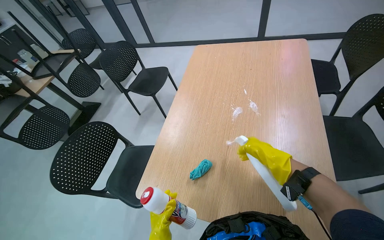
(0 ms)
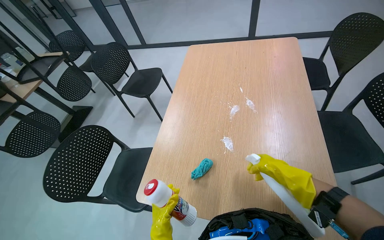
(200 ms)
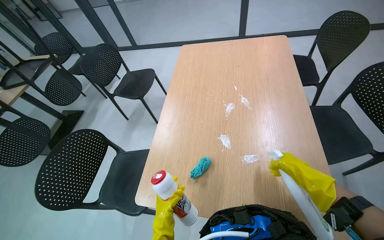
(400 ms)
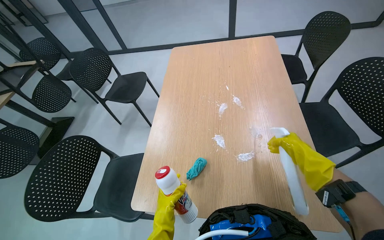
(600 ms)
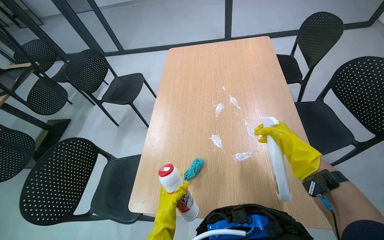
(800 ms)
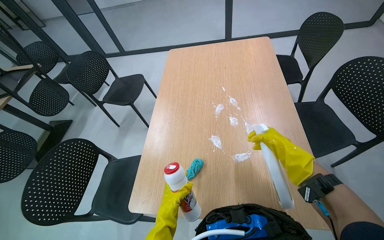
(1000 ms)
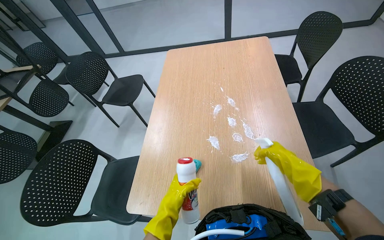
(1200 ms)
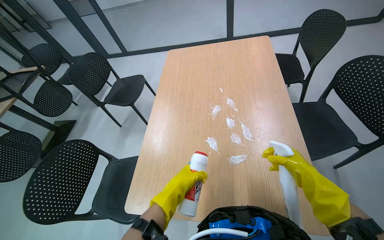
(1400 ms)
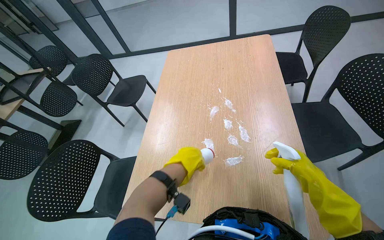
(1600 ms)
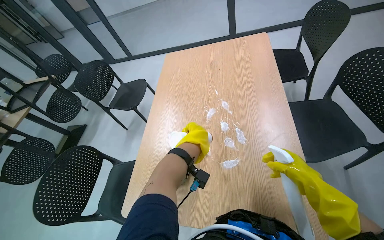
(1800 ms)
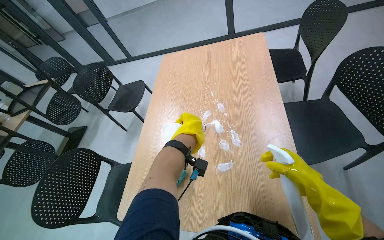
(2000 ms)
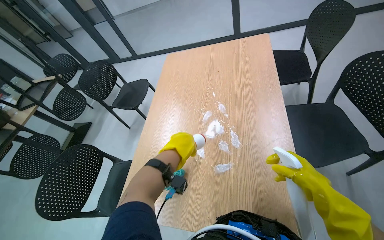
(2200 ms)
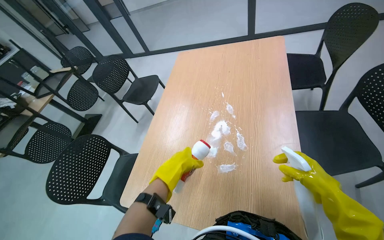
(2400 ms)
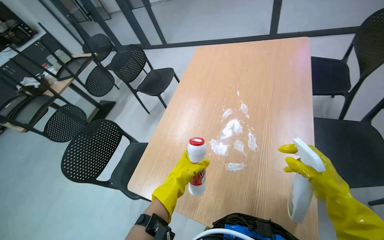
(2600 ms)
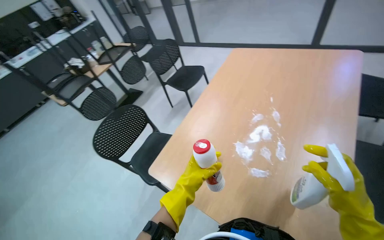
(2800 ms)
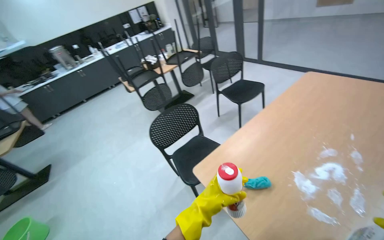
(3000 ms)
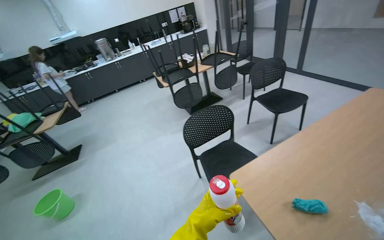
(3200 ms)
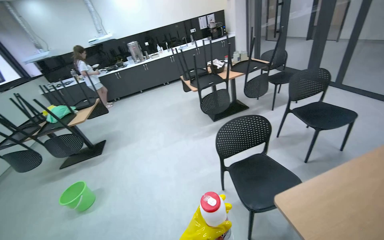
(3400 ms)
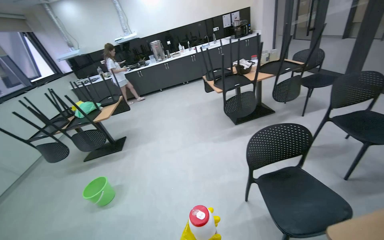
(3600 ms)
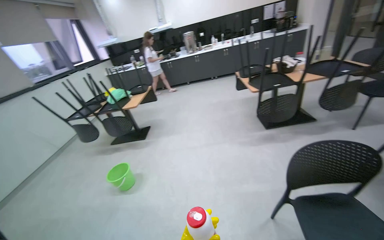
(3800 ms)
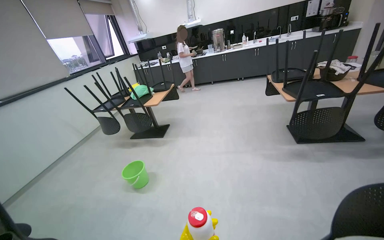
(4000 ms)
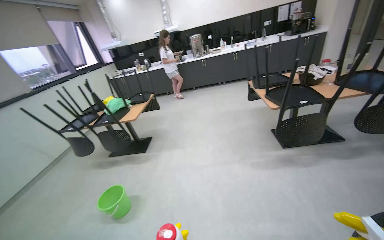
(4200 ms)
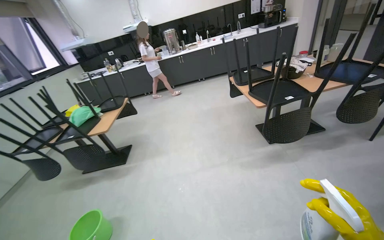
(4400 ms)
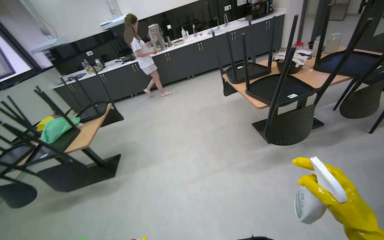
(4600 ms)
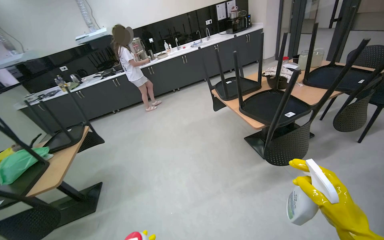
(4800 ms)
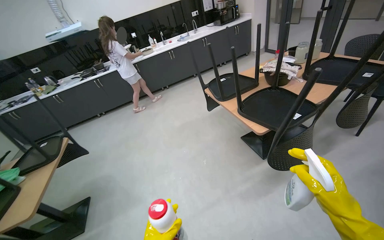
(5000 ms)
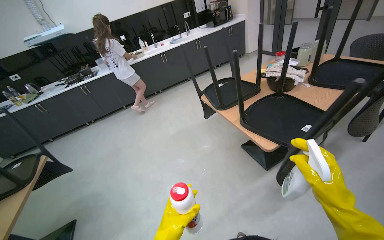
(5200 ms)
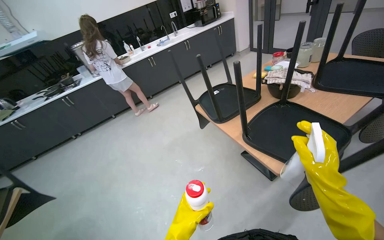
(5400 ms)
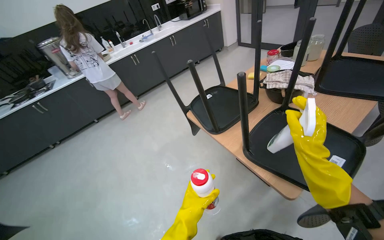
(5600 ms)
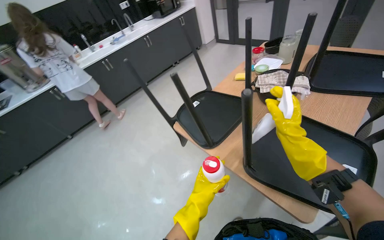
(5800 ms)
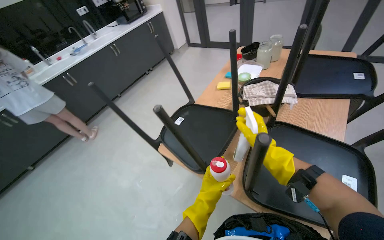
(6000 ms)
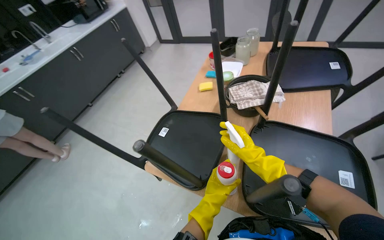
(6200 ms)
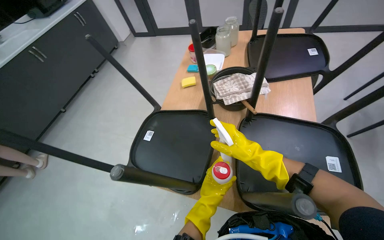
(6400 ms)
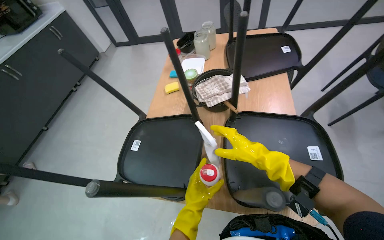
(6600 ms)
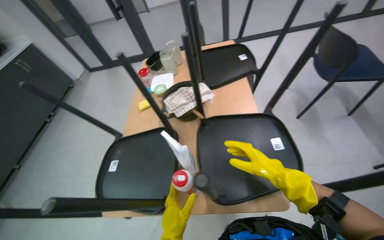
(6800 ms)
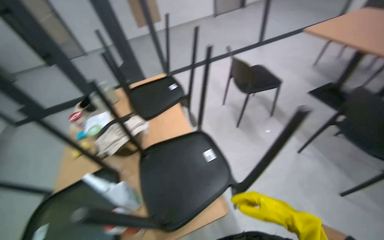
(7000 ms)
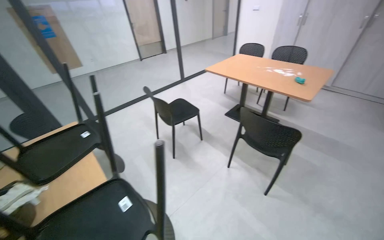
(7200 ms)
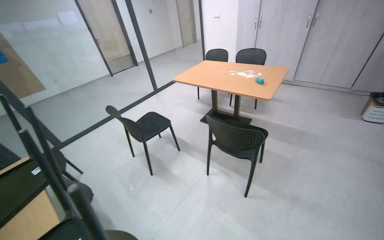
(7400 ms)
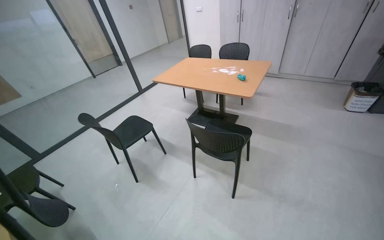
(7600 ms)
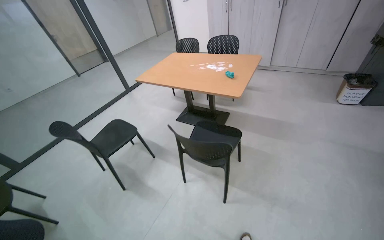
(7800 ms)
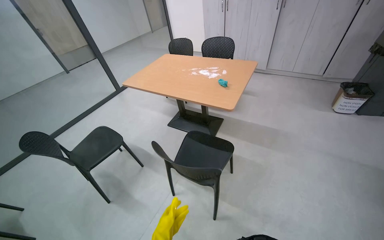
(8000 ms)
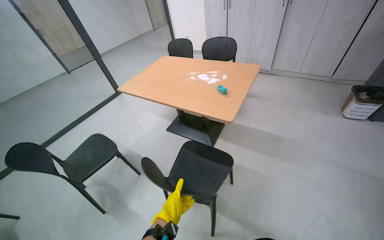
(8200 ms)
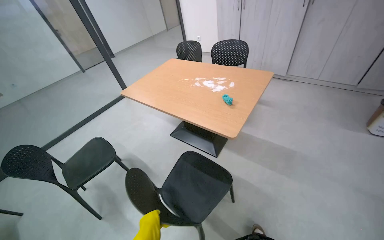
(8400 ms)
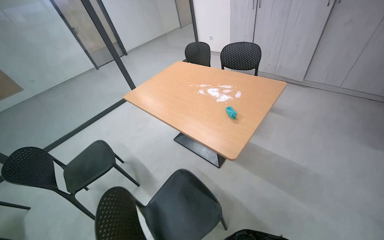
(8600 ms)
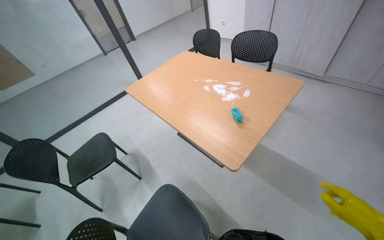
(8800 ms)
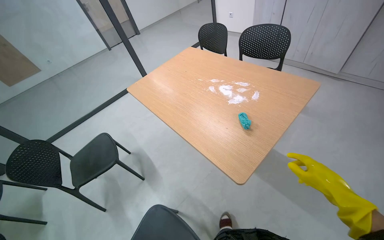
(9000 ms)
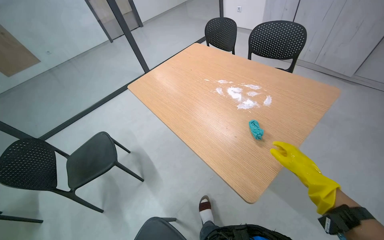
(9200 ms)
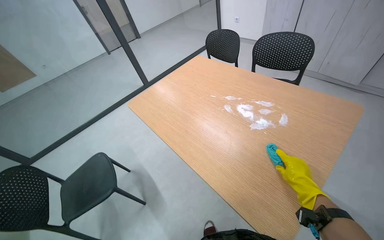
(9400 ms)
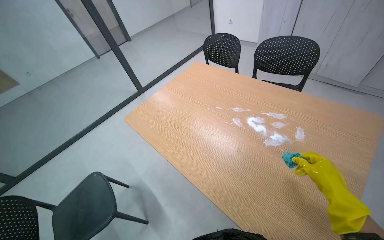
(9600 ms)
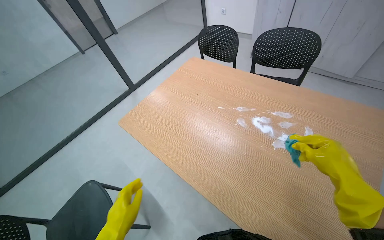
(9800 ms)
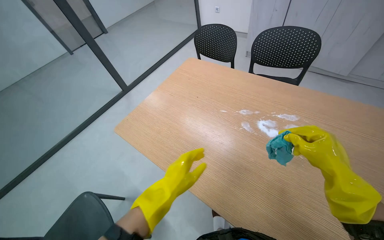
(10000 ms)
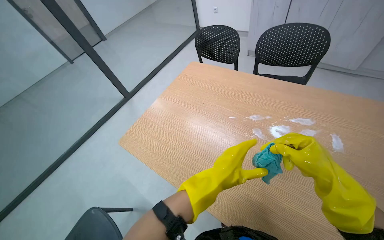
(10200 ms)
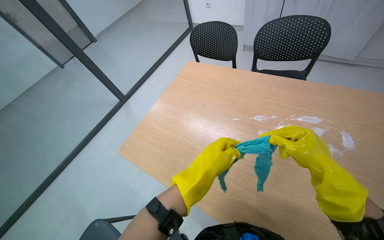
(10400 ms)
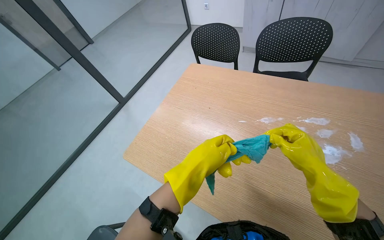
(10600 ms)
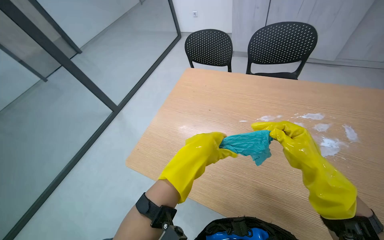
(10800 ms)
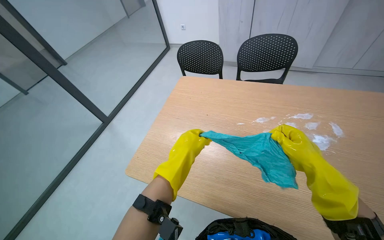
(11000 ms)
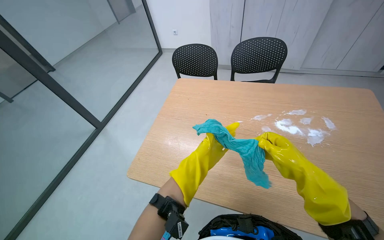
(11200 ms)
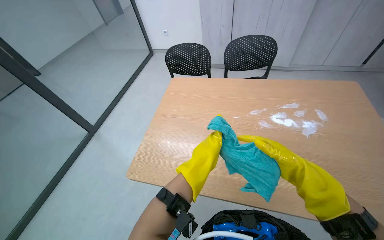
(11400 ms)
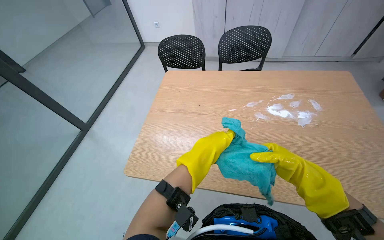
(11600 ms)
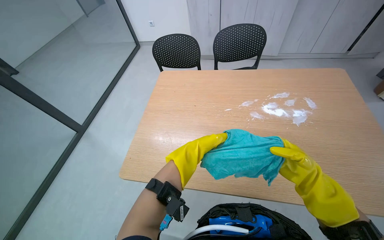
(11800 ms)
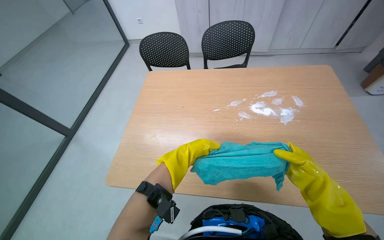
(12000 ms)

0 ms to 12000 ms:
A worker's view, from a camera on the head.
Job: wiping surfaces.
The whole recording: Wiping wooden table. The worker sprays cleaning solution and wipes a wooden table with a blue cloth.
0 ms to 1600 ms: The right hand is displaced to the right and nearer to the camera by about 20 cm.
1600 ms to 3000 ms: The wearer looks approximately 45 degrees further to the left.
3000 ms to 4400 ms: The camera is carried approximately 1 m. The wearer looks approximately 30 degrees further to the left.
4400 ms to 6000 ms: The camera is carried roughly 1.5 m. The head turns to the right by roughly 50 degrees.
6000 ms to 7600 ms: The wearer moves about 60 cm. The wearer's head swings about 90 degrees to the right. The wearer looks about 25 degrees further upward.
7600 ms to 9000 ms: The head travels roughly 90 cm. The wearer looks about 15 degrees further downward.
9000 ms to 10400 ms: The camera travels some 70 cm.
10400 ms to 12000 ms: The wearer looks approximately 25 degrees further to the right. The left hand heads to the left, covering about 20 cm, and goes farther from the camera and returns, some 15 cm each way. Meanwhile the right hand moves down the picture, some 20 cm.

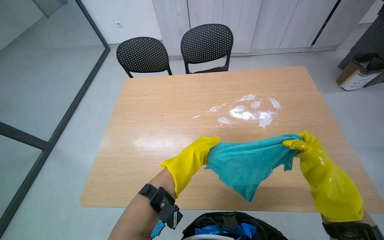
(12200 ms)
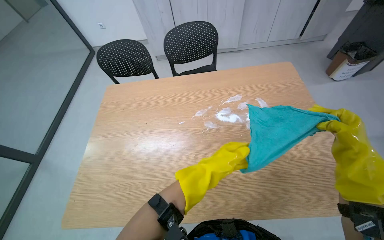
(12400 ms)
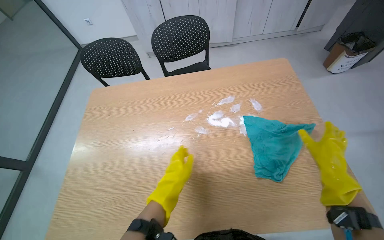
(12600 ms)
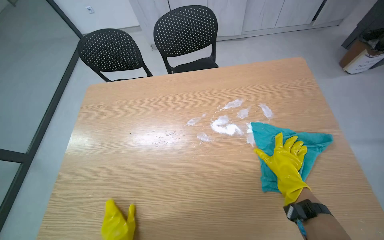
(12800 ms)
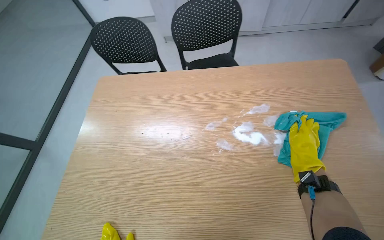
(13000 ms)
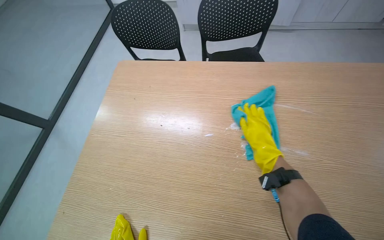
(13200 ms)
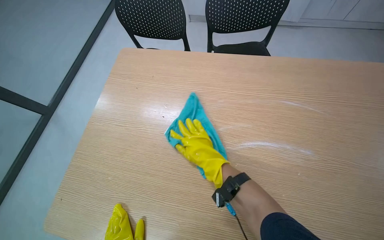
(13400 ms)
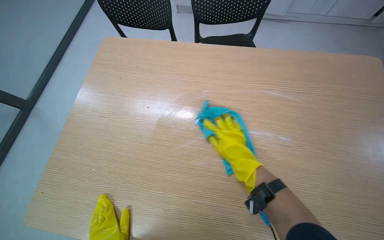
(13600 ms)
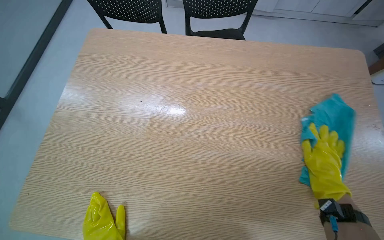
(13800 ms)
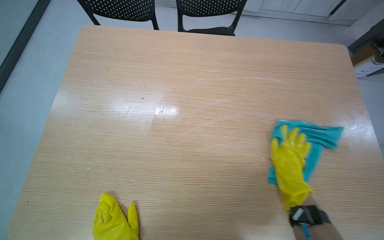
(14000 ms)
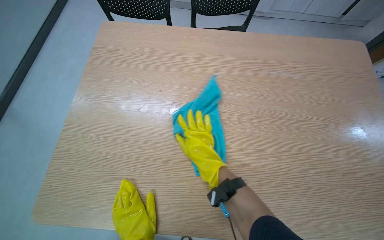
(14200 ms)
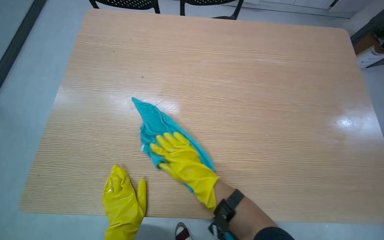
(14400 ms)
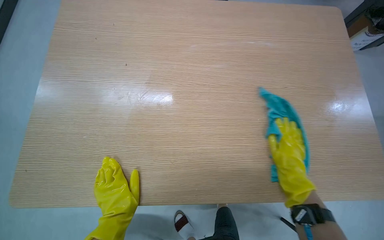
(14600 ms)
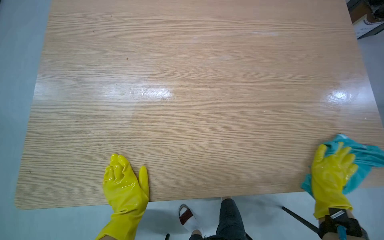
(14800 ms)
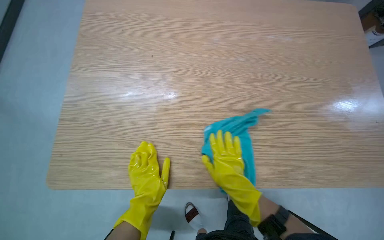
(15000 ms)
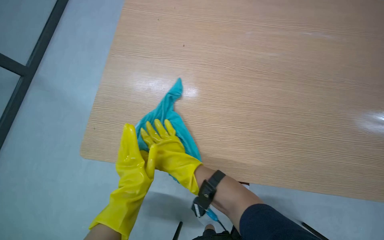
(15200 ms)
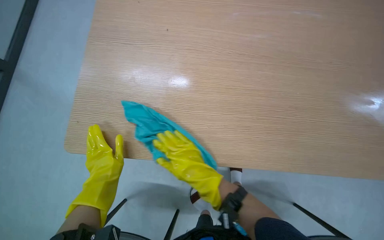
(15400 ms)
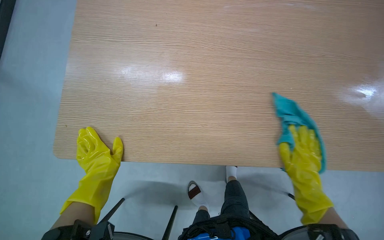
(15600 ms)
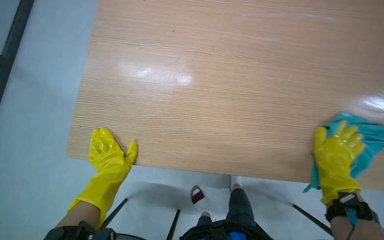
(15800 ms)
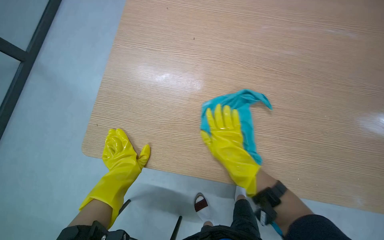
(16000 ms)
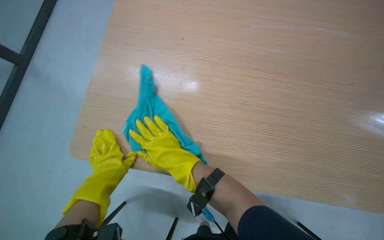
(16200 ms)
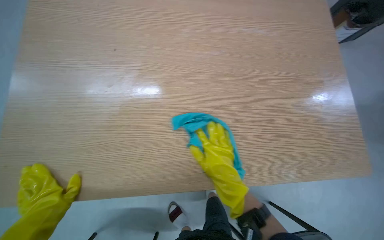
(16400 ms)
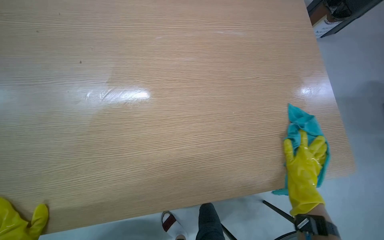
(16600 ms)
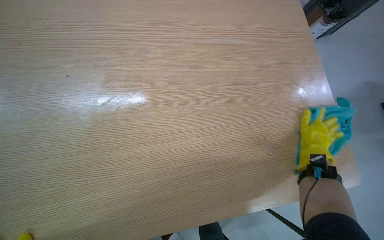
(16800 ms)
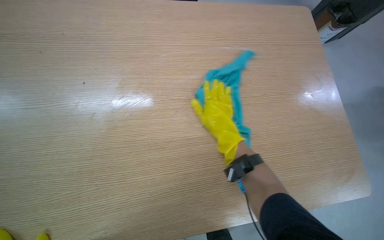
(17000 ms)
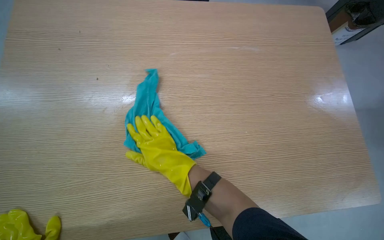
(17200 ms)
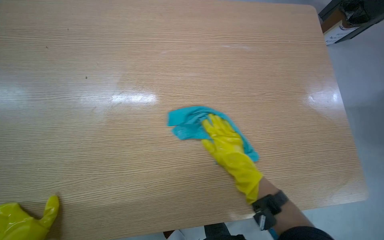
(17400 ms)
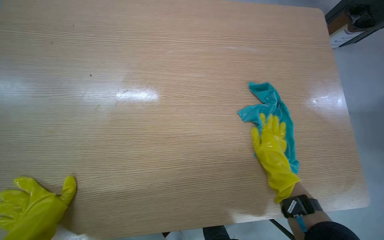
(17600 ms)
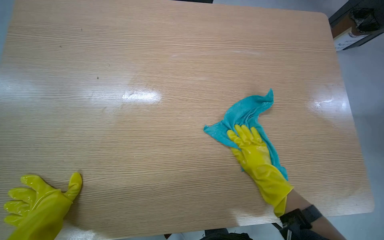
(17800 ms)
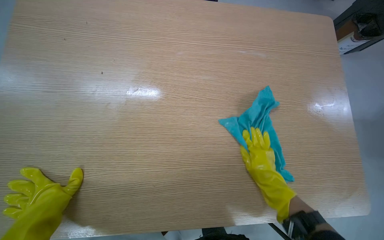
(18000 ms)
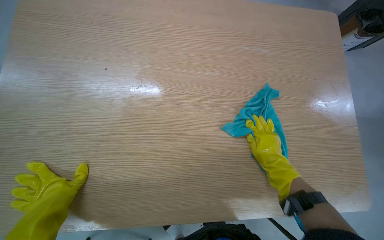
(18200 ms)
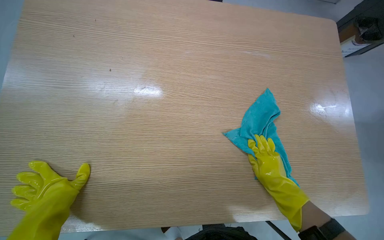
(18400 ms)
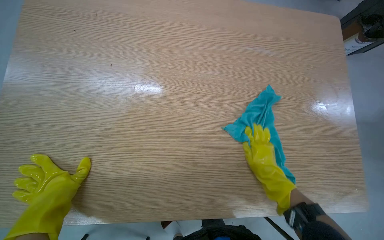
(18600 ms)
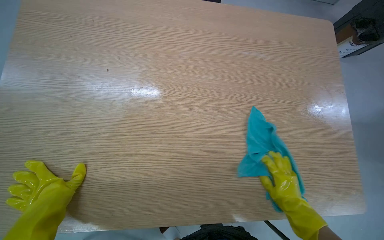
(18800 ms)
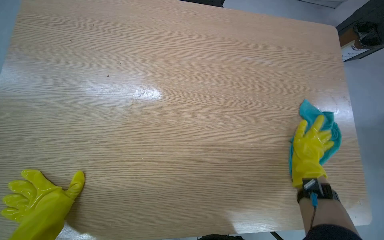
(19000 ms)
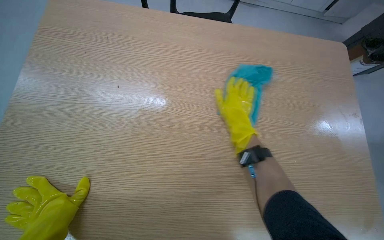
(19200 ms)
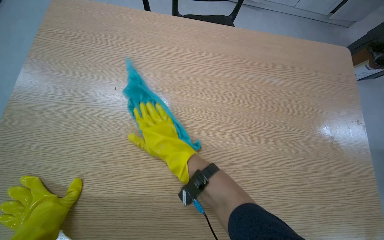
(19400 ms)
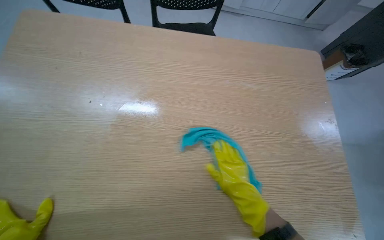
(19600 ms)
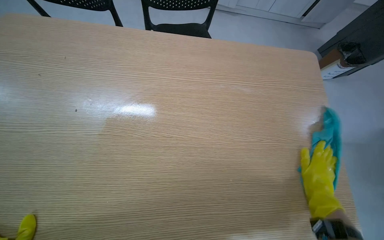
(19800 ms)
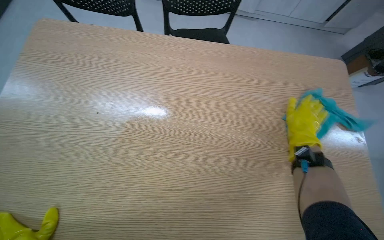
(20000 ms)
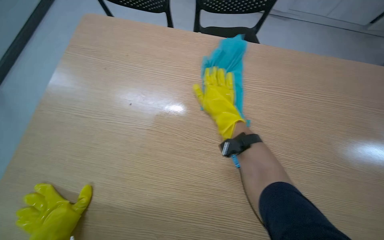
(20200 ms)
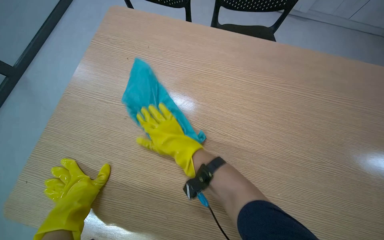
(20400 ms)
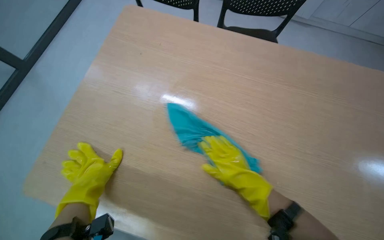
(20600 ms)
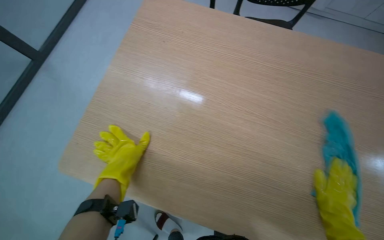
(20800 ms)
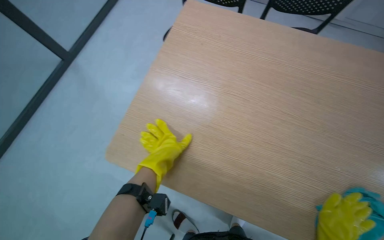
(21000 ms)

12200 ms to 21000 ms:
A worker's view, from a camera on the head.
Job: wiping surfaces.
The whole recording: Wiping wooden table. The worker sprays cleaning solution and wipes a wooden table with a blue cloth.
12200 ms to 13600 ms: The wearer looks about 15 degrees further downward. The right hand travels to the left by about 20 cm.
18000 ms to 19600 ms: The right hand swings up and down the picture, about 20 cm each way, with 2 reversals.
19600 ms to 21000 ms: The head rotates approximately 20 degrees to the left. The right hand goes left and right, some 50 cm each way, reversing 2 times.
